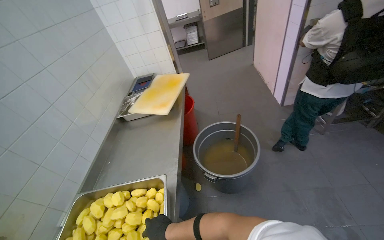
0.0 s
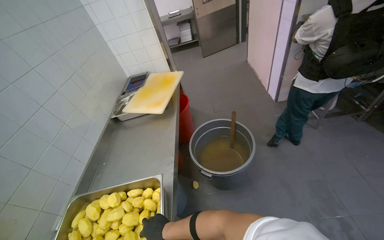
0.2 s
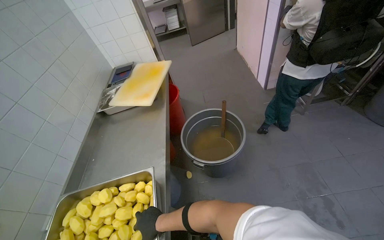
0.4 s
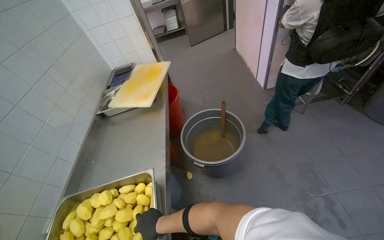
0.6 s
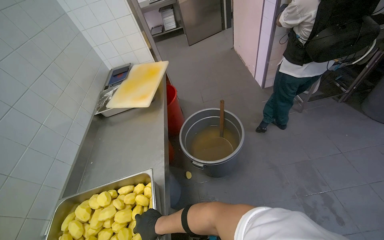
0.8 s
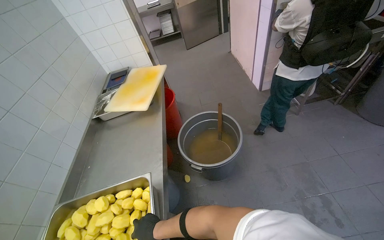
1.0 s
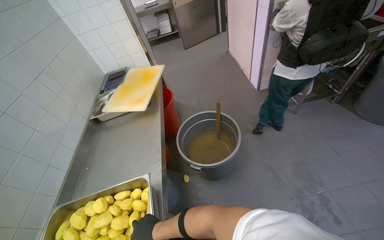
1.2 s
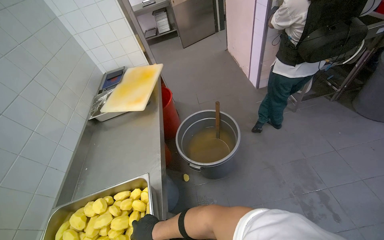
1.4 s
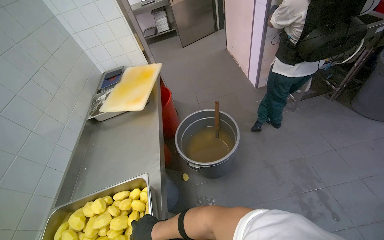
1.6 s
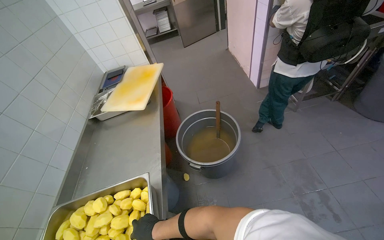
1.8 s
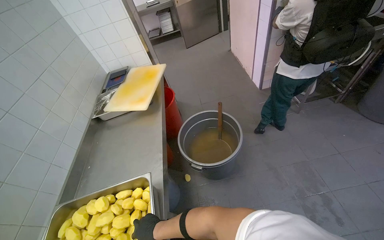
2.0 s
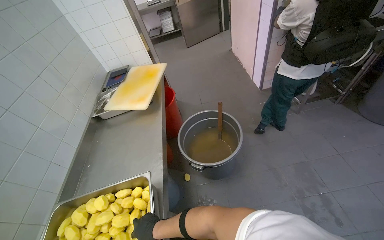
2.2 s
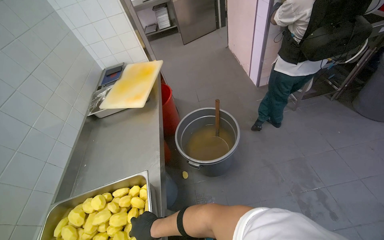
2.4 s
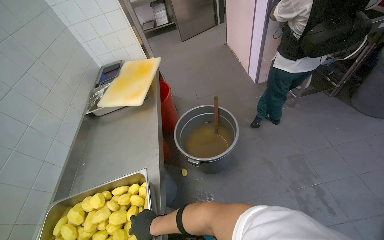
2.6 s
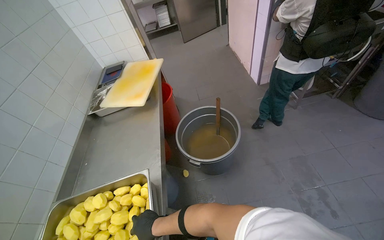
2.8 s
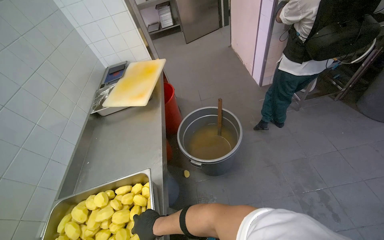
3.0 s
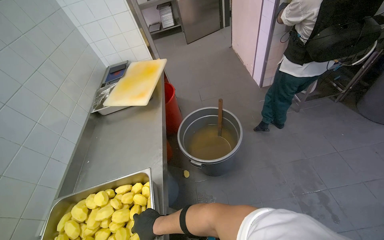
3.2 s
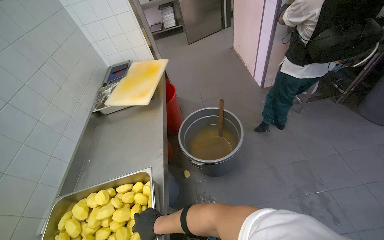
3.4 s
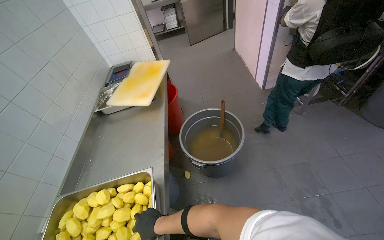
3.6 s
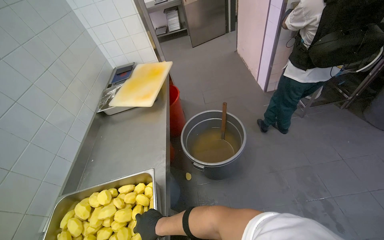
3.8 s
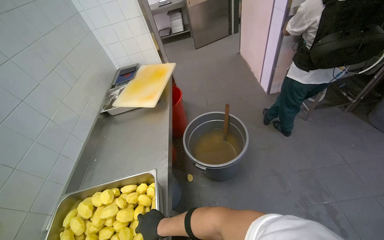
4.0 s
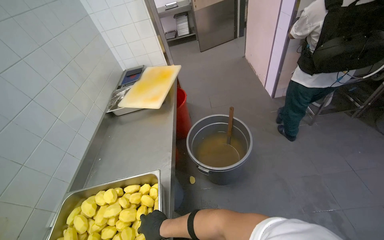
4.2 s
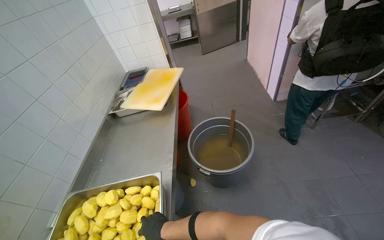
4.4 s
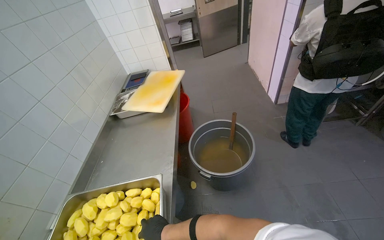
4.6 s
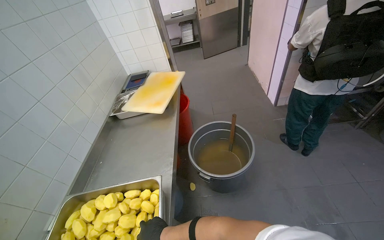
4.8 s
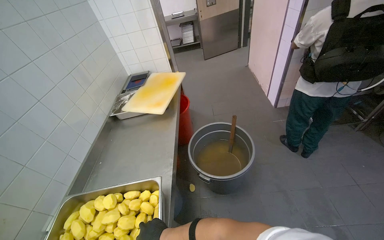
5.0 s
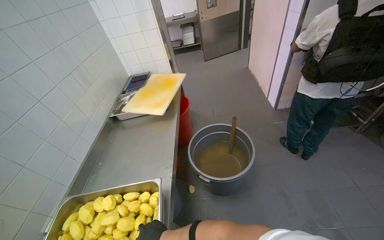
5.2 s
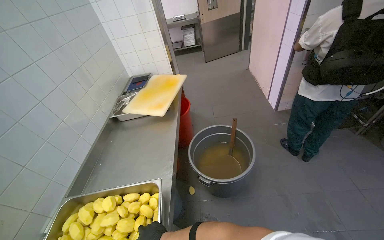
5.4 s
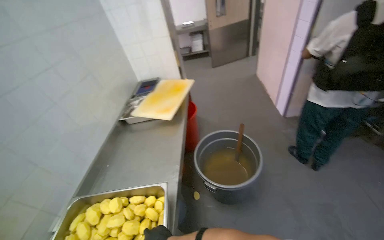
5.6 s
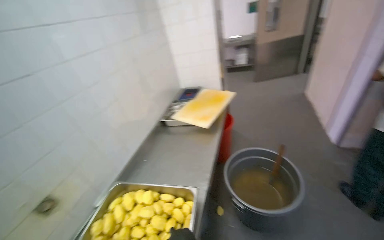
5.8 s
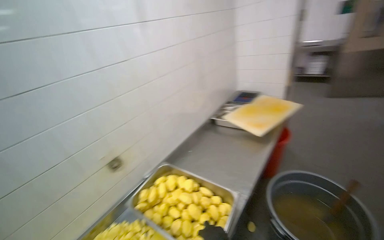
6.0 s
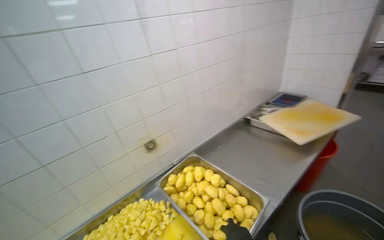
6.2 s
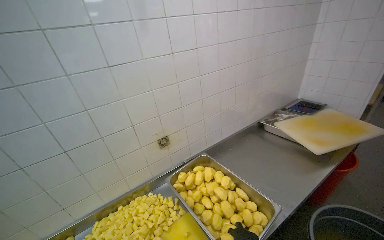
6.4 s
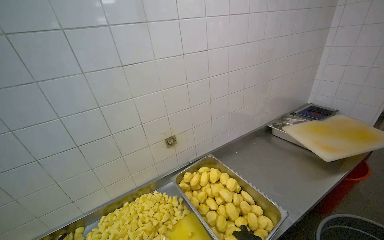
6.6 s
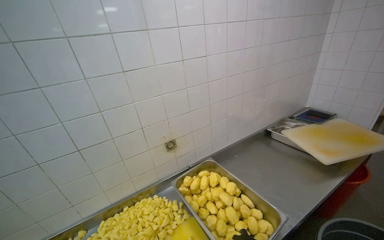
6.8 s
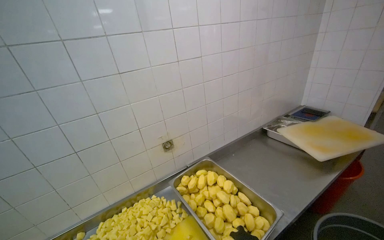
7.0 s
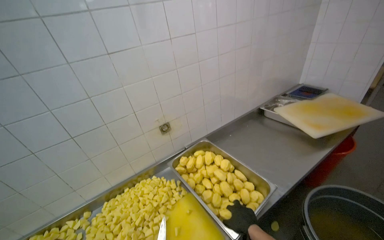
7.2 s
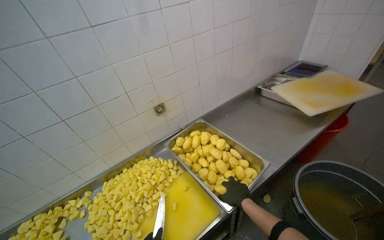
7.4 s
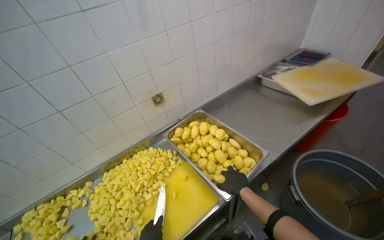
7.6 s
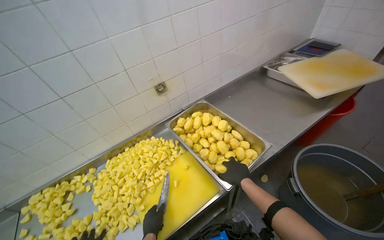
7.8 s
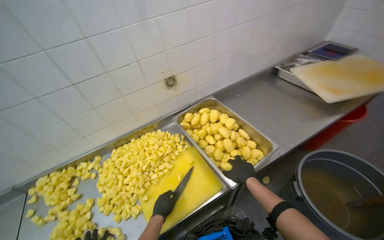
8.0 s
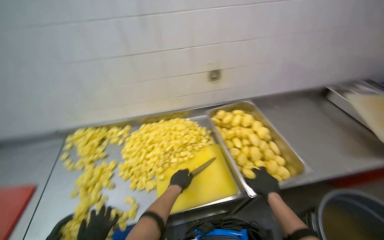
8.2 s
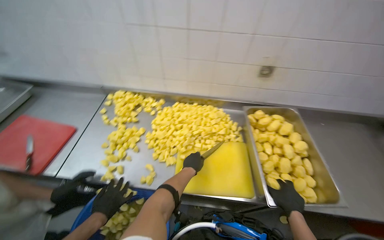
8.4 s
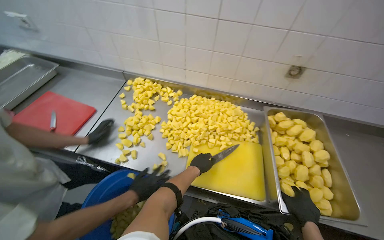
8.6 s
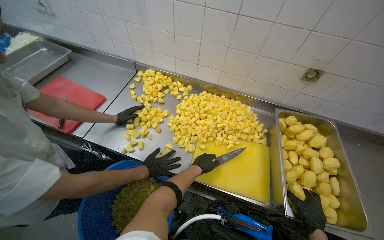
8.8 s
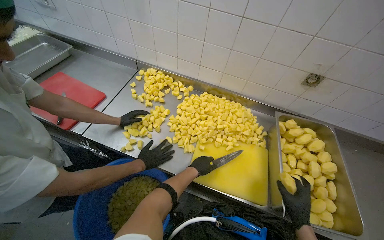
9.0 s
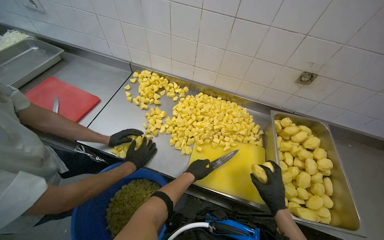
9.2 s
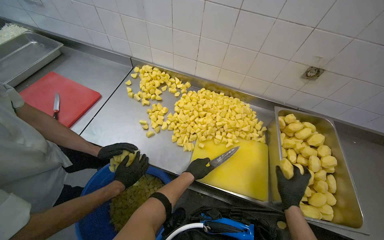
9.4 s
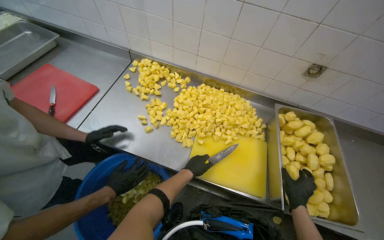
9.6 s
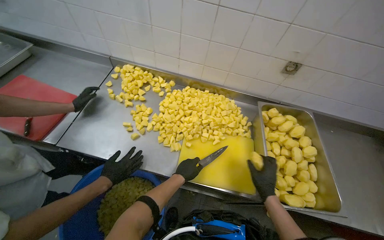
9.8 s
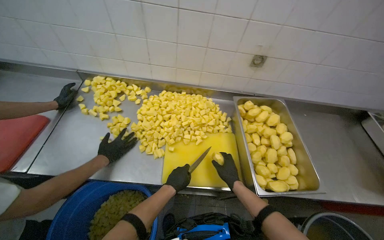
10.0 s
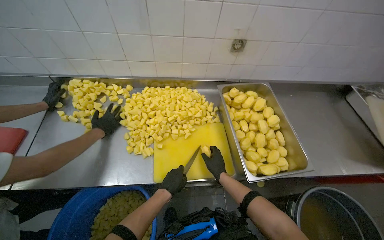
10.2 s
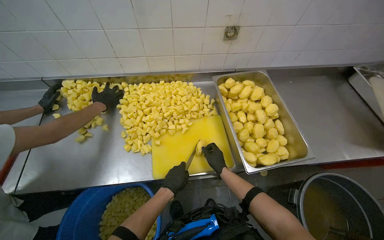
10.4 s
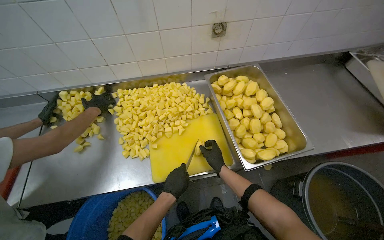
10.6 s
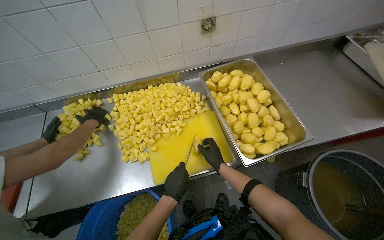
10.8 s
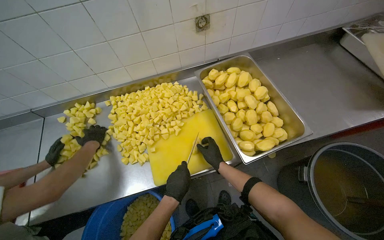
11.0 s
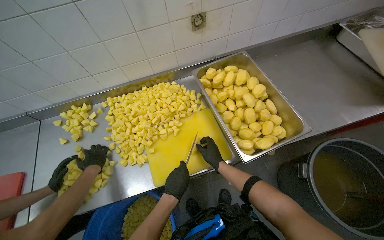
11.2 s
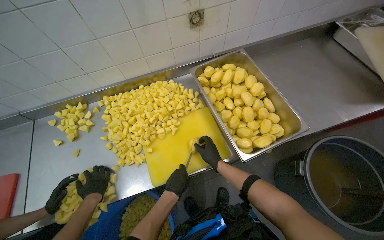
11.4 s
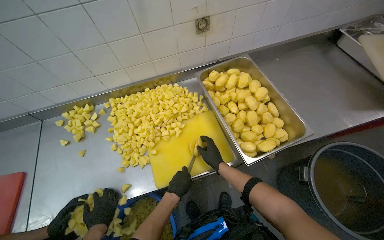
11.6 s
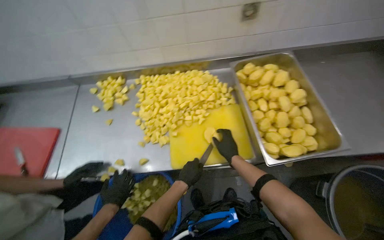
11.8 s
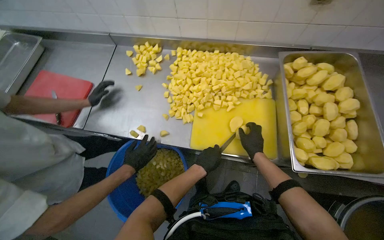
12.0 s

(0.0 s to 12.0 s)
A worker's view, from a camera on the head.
Job: preparing food.
The whole recording: Cutting peeled potatoes into cubes. The worker continues cutting peeled potatoes into cubes on a yellow cutting board.
4.4 s - 6.0 s: The head rotates approximately 40 degrees to the left.
6.0 s - 7.6 s: The wearer looks approximately 15 degrees further to the left. The camera pitches downward, by some 15 degrees.
7.6 s - 9.0 s: The wearer's head swings roughly 55 degrees to the left. The camera pitches downward, by about 15 degrees.
9.0 s - 10.4 s: The right hand moves farther from the camera and to the left, some 15 cm.
10.4 s - 12.0 s: The wearer looks roughly 20 degrees further to the left.

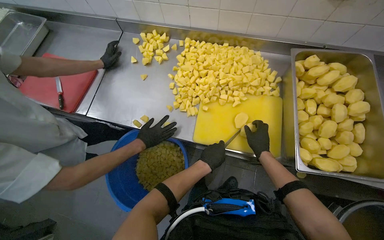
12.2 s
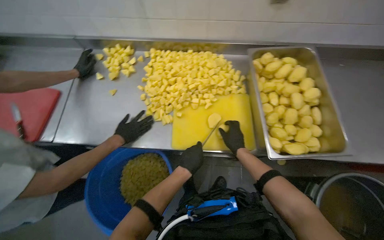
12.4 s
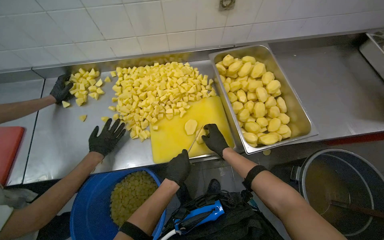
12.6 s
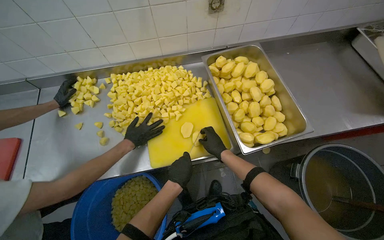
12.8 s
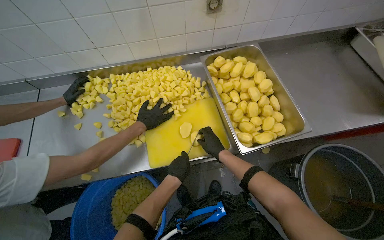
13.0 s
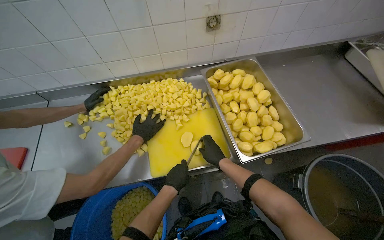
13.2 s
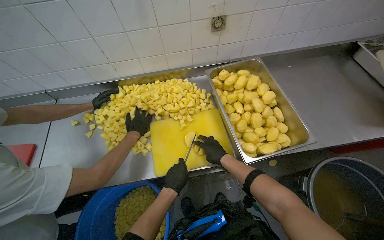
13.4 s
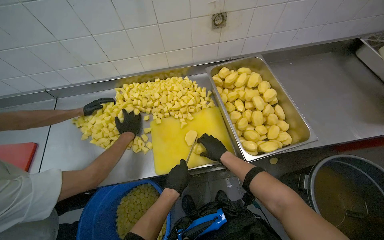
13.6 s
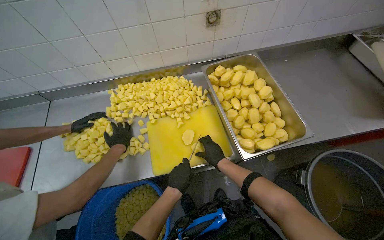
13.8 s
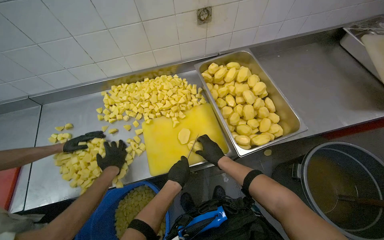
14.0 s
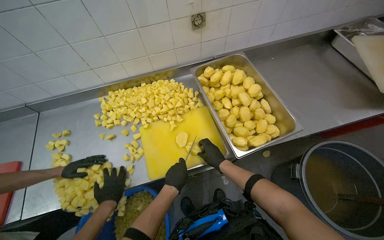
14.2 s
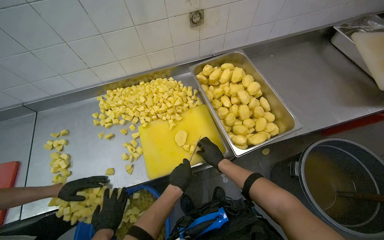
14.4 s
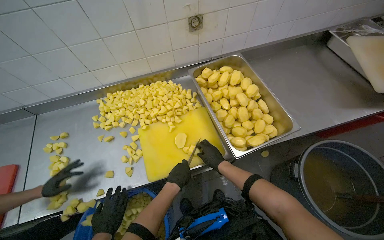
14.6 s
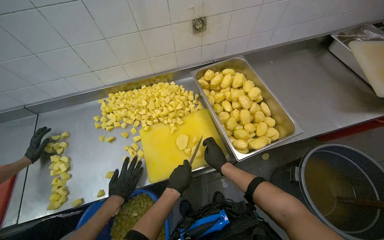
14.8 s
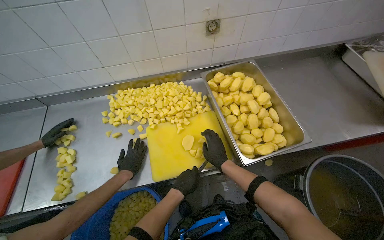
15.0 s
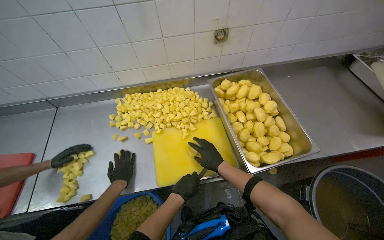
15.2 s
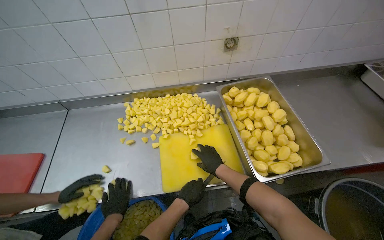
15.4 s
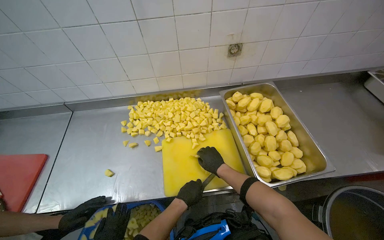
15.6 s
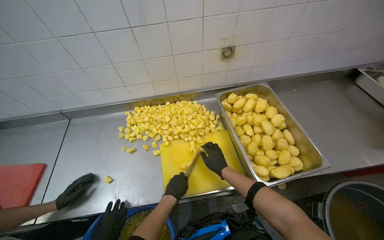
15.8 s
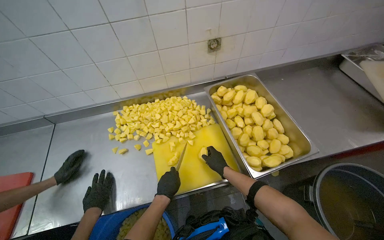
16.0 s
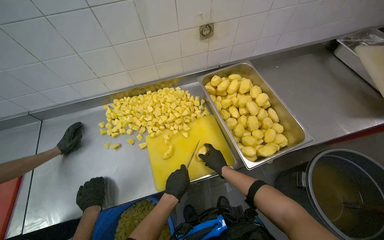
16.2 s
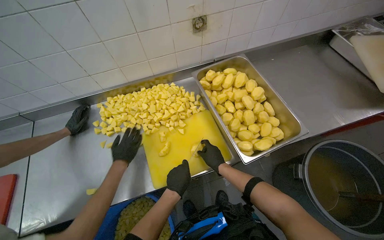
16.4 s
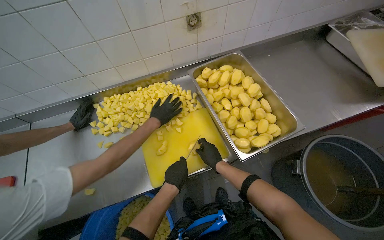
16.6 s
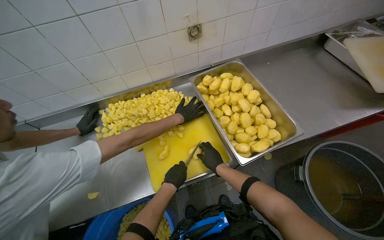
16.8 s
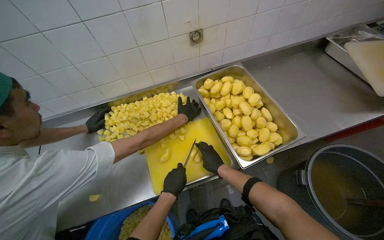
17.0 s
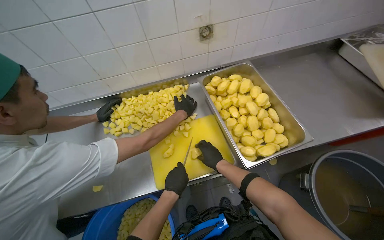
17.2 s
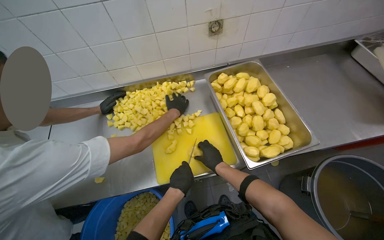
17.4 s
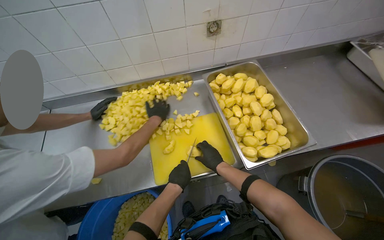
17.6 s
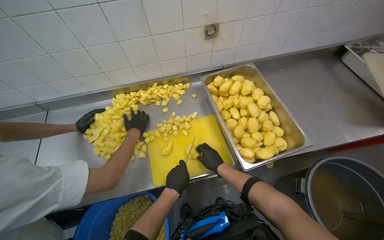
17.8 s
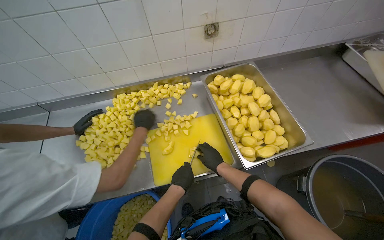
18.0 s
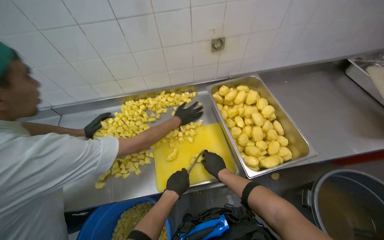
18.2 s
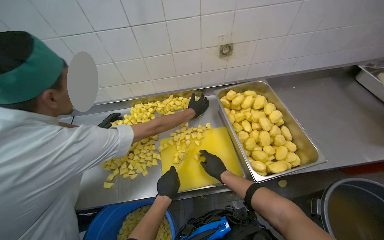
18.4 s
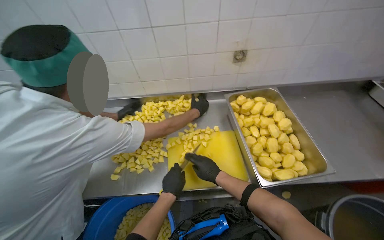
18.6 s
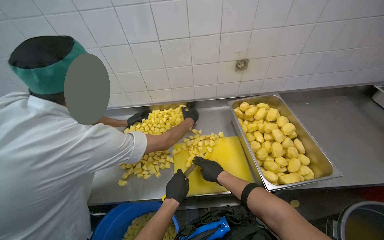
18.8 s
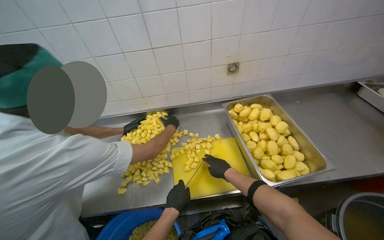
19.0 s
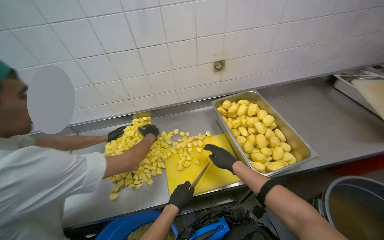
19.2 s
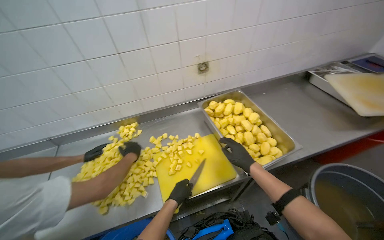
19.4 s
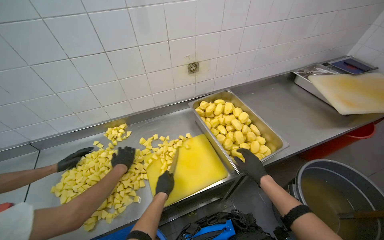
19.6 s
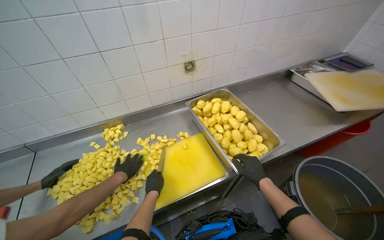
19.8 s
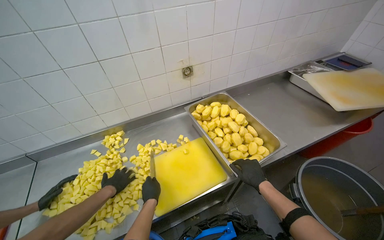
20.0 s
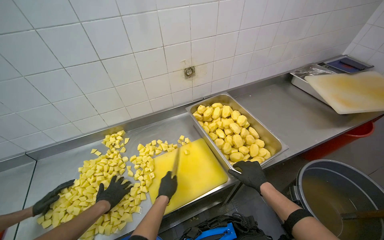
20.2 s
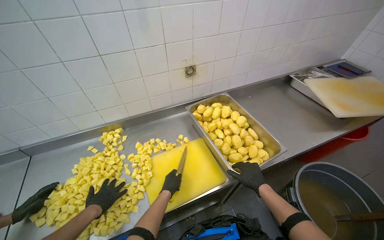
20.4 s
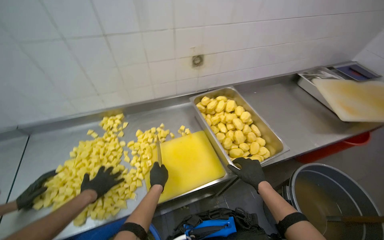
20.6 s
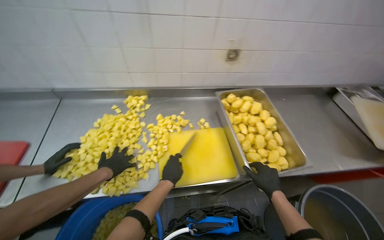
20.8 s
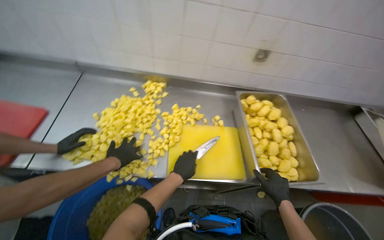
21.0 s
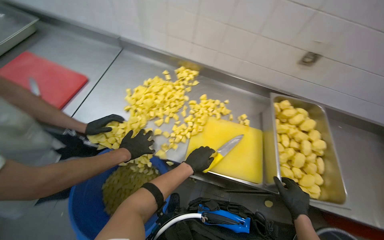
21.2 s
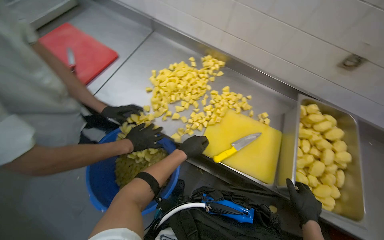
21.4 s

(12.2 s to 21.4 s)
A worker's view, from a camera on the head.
Job: preparing food.
The whole recording: Cutting peeled potatoes into cubes. The worker continues cutting peeled potatoes into cubes on a yellow cutting board.
13.8 s - 15.2 s: The hands make small movements and keep their place.
15.2 s - 18.4 s: The hands work in one place, with small movements.
18.4 s - 19.8 s: The right hand heads to the right and nearer to the camera, covering some 20 cm.
19.8 s - 21.4 s: The head rotates some 50 degrees to the left.
